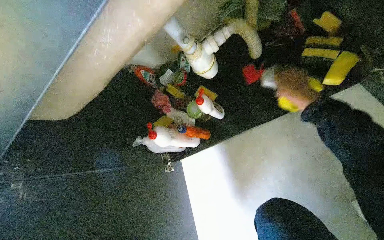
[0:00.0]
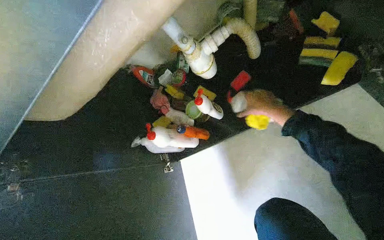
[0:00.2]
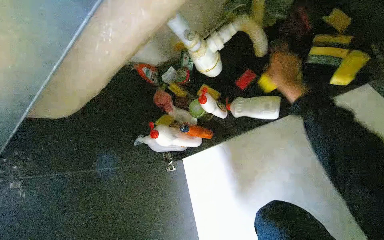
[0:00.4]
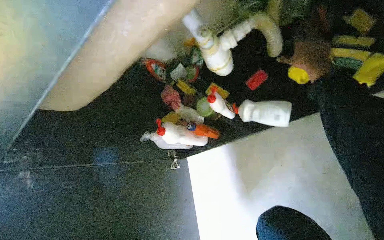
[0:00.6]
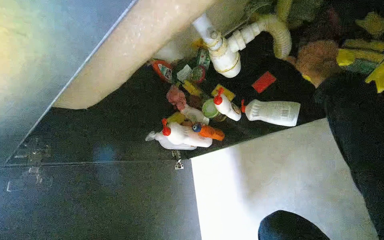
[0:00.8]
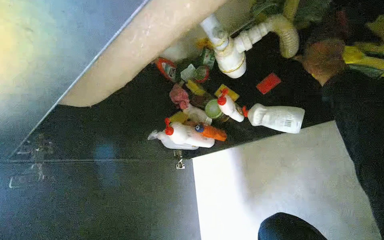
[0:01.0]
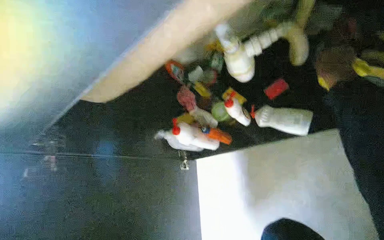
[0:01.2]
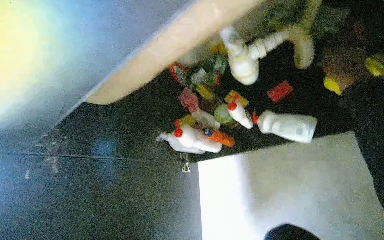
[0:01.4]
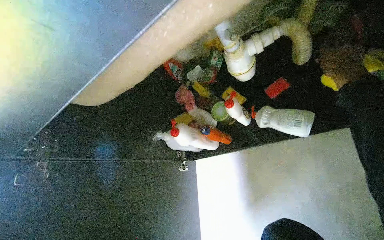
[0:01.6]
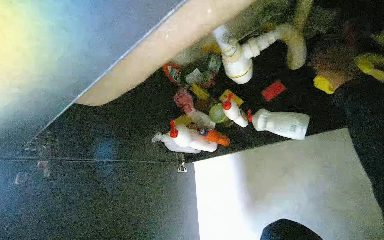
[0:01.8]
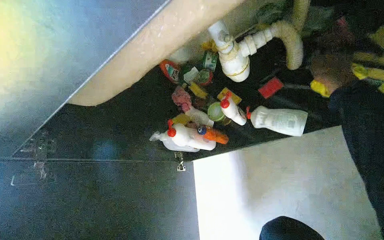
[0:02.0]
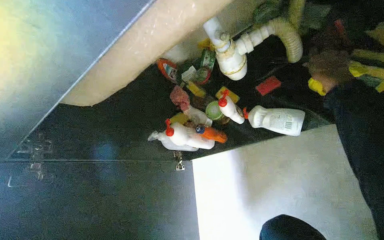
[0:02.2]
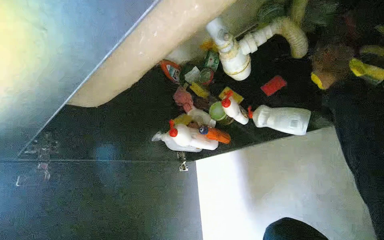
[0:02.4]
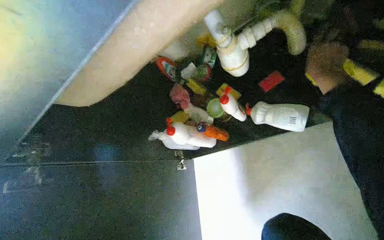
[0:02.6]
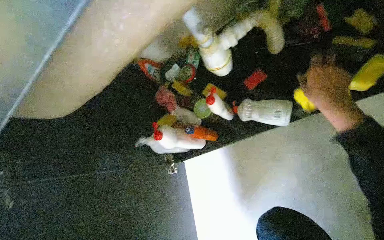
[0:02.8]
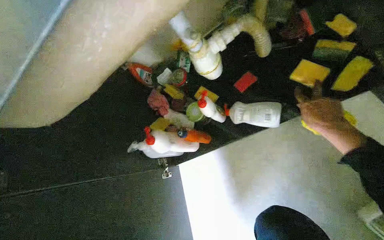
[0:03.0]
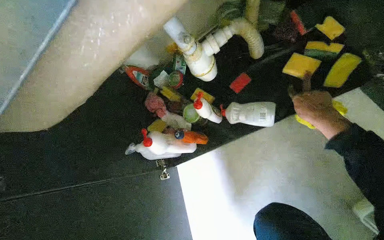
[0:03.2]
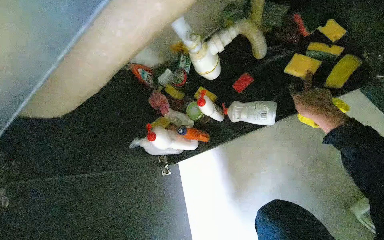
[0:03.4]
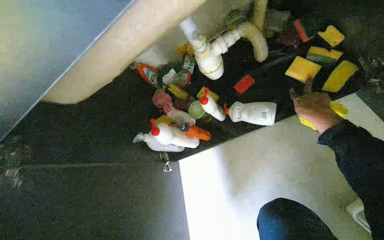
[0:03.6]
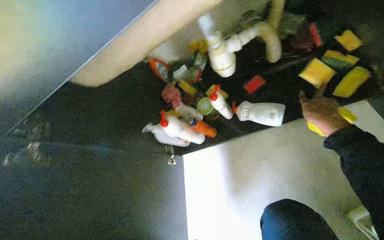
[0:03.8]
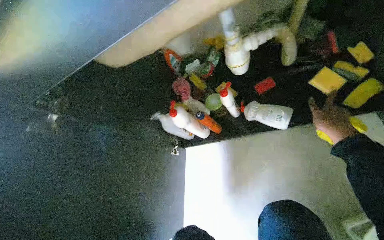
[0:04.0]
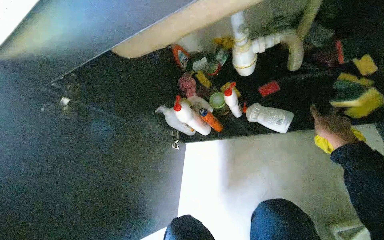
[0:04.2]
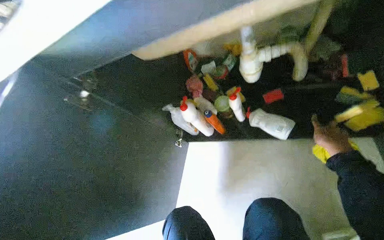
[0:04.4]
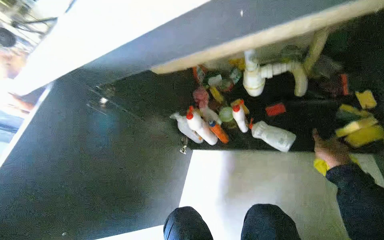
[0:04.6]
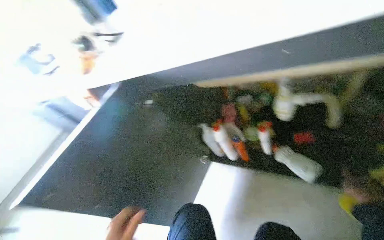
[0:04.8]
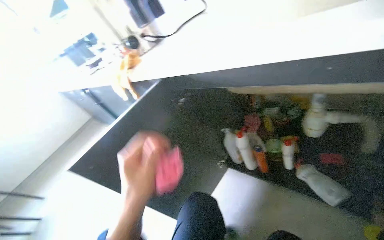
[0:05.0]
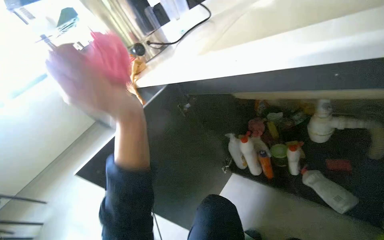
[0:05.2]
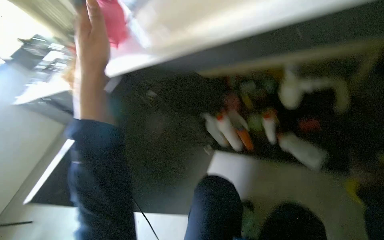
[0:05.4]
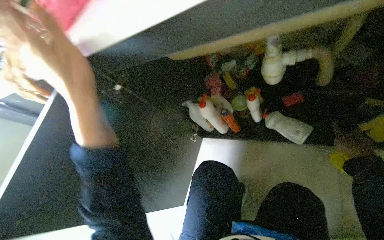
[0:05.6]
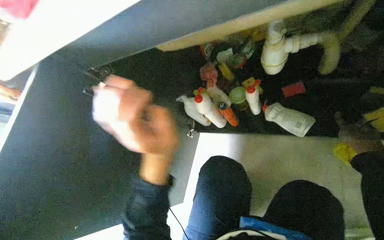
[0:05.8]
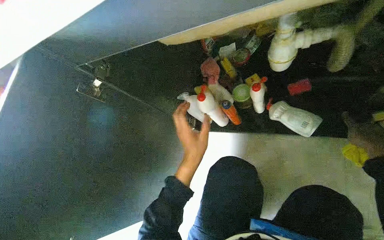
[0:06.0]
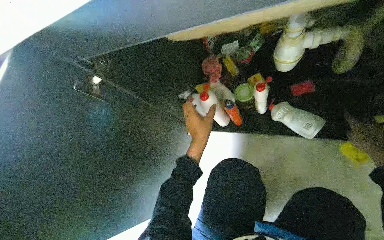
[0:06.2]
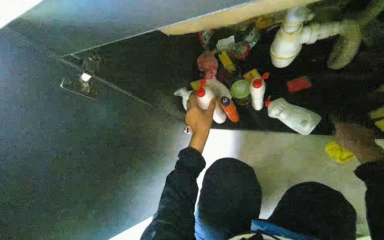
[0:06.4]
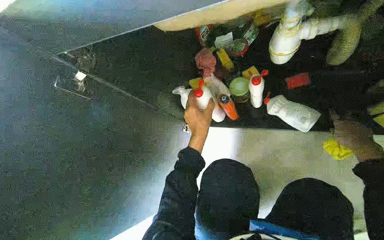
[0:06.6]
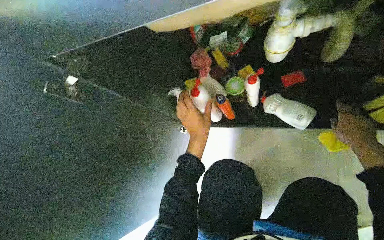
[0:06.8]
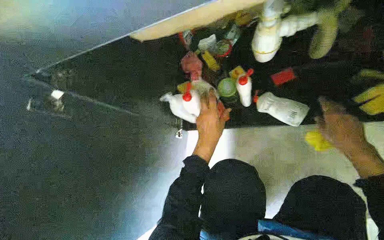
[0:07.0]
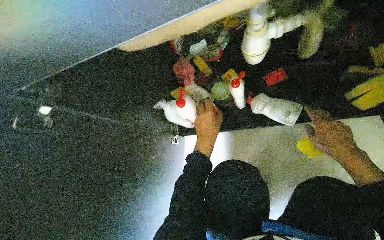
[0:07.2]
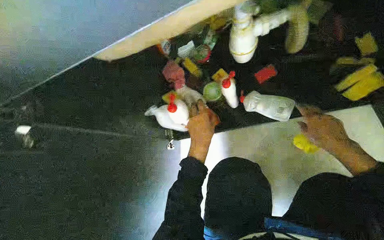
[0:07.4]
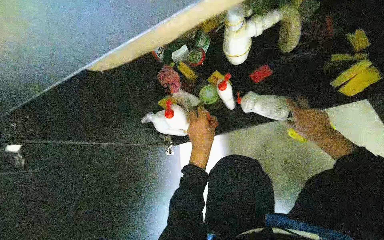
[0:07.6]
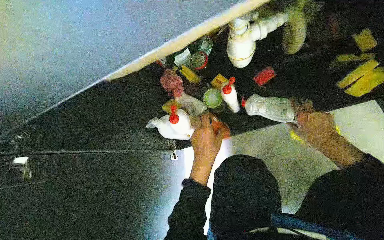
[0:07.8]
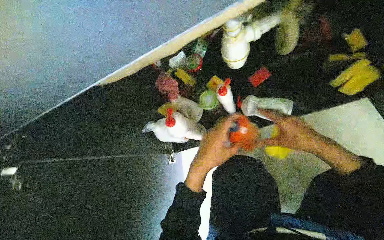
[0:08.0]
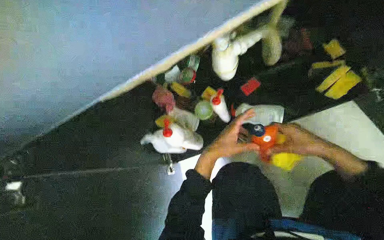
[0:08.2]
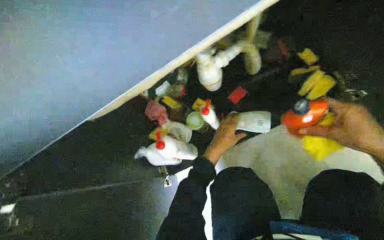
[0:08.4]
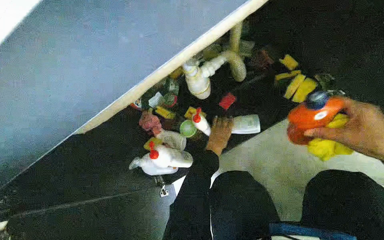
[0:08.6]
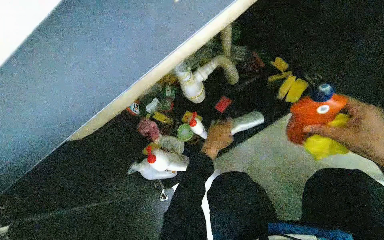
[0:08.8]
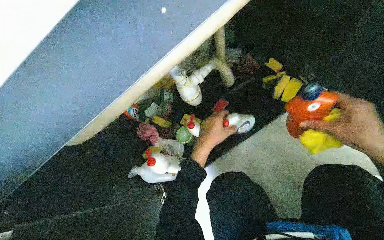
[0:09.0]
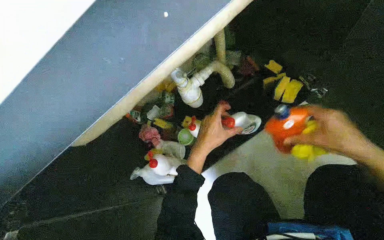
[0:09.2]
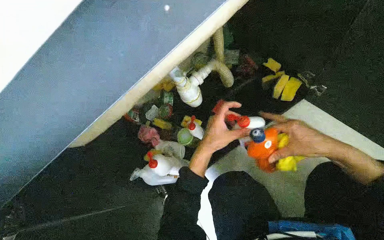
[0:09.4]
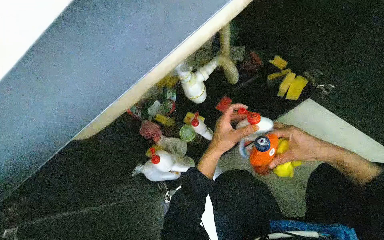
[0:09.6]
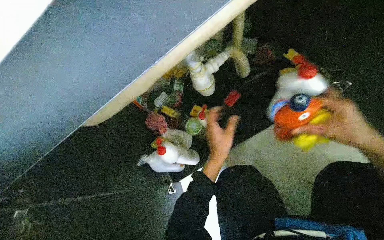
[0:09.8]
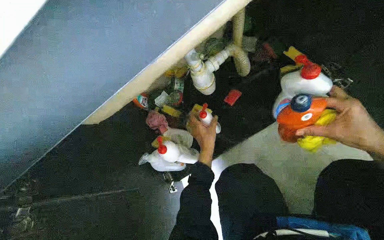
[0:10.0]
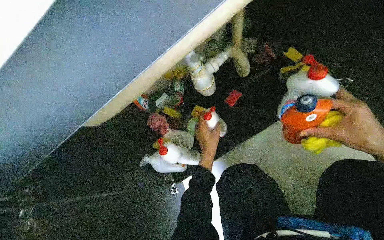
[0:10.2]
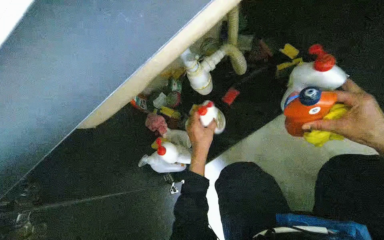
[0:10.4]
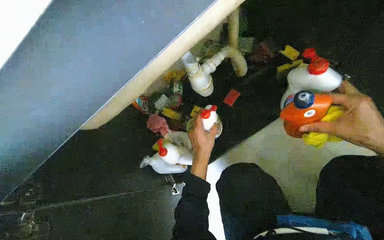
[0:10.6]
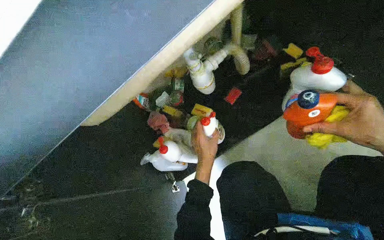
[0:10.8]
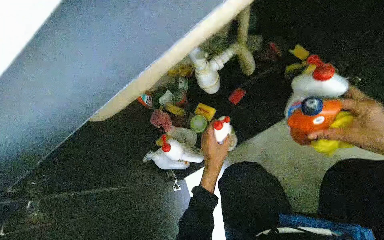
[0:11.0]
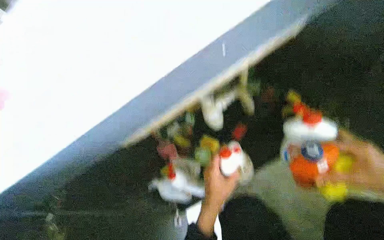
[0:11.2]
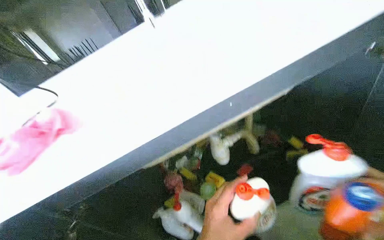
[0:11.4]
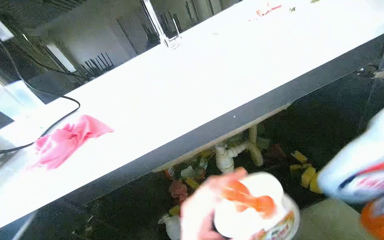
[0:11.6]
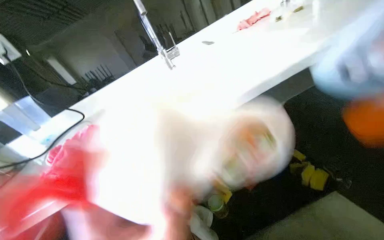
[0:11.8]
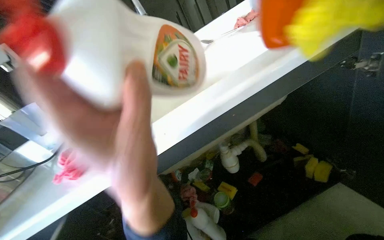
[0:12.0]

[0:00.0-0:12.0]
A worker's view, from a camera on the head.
Job: cleaning kitchen.
The whole recording: Unloading items from under sink cabinet. The worker opens the cabinet doors and removes various cleaning supplies and kitchenware from under the sink.
0:07.6 to 0:09.0: The camera pitches upward, by roughly 15 degrees. The left hand goes farther from the camera and returns, roughly 10 cm each way.
0:10.4 to 0:12.0: The wearer looks some 30 degrees further upward.

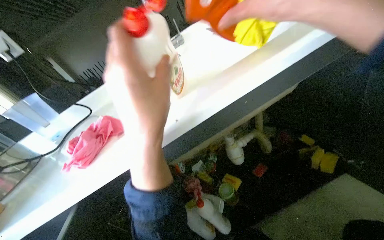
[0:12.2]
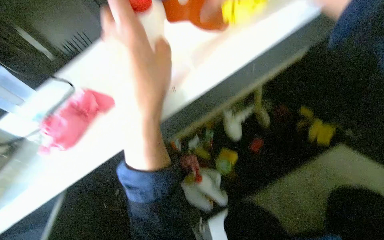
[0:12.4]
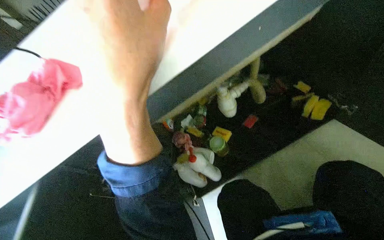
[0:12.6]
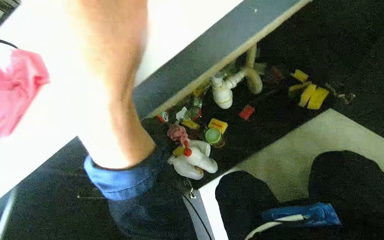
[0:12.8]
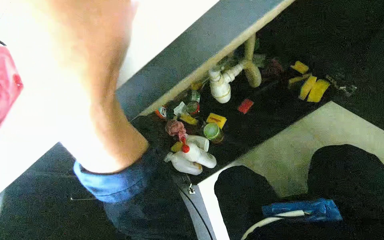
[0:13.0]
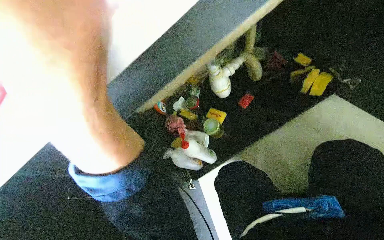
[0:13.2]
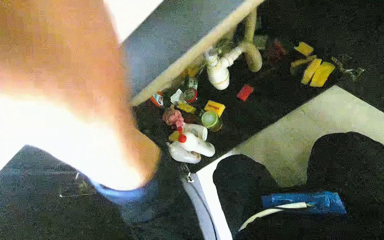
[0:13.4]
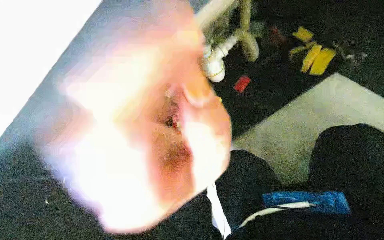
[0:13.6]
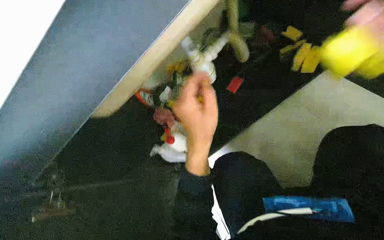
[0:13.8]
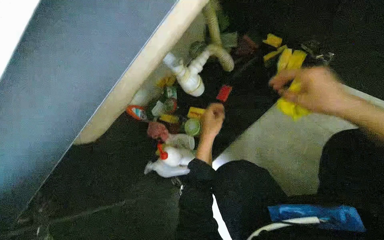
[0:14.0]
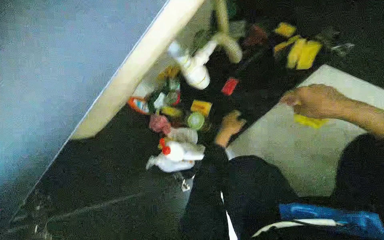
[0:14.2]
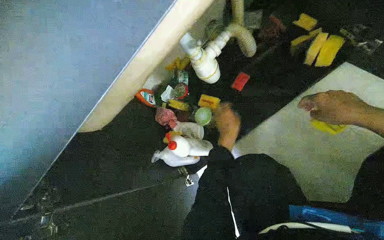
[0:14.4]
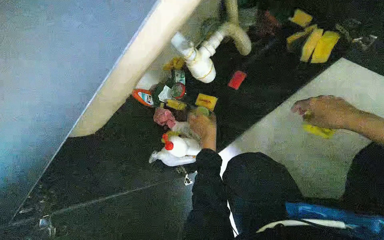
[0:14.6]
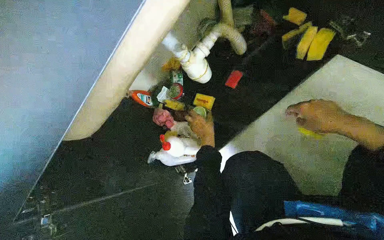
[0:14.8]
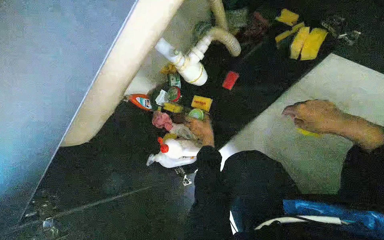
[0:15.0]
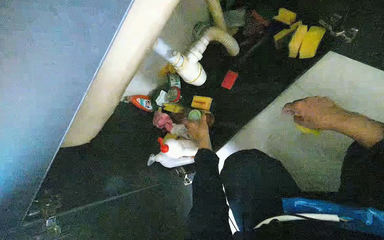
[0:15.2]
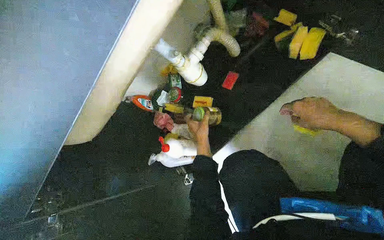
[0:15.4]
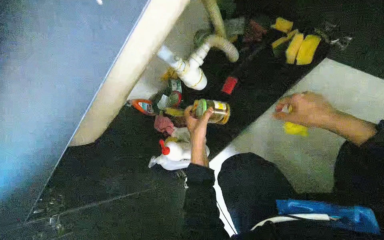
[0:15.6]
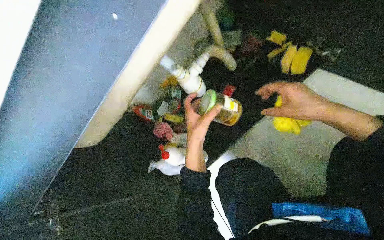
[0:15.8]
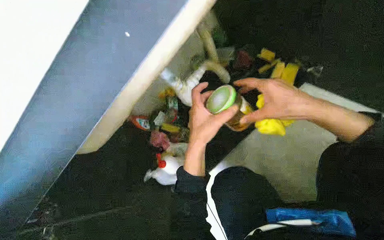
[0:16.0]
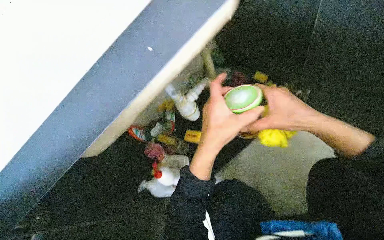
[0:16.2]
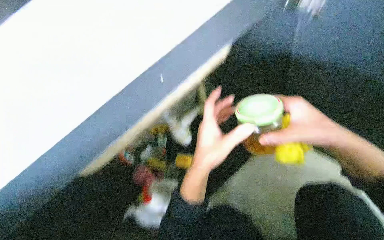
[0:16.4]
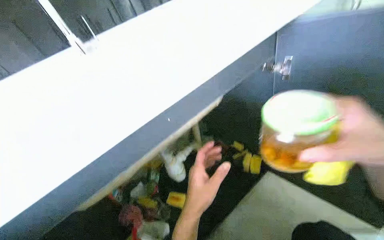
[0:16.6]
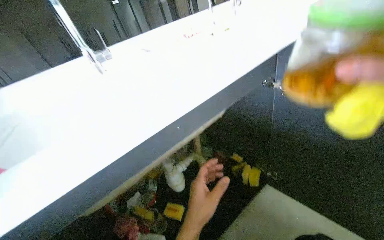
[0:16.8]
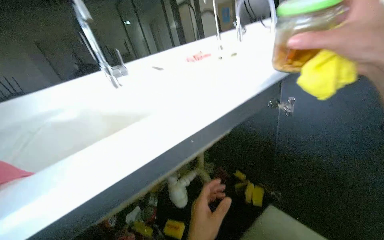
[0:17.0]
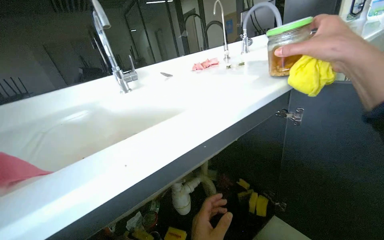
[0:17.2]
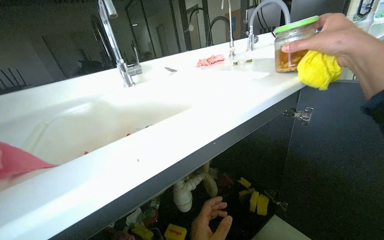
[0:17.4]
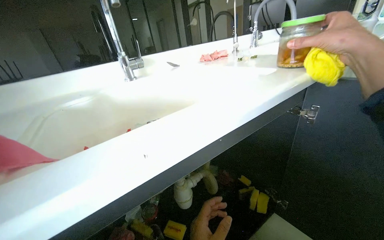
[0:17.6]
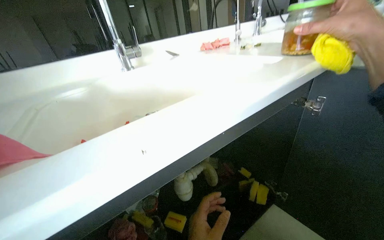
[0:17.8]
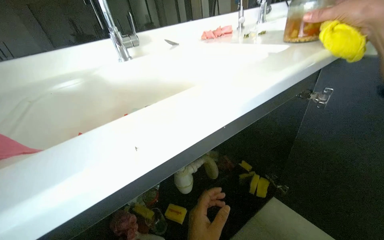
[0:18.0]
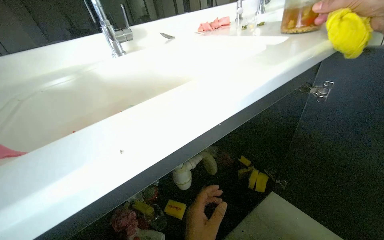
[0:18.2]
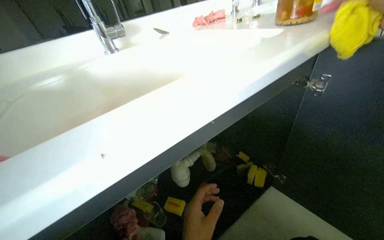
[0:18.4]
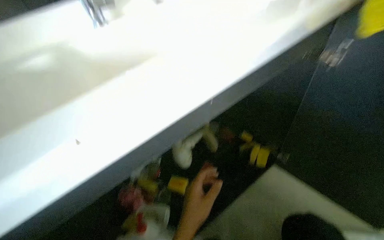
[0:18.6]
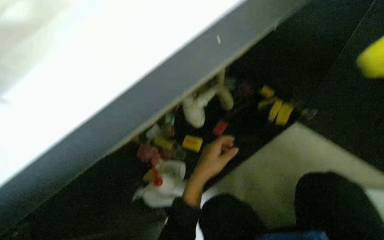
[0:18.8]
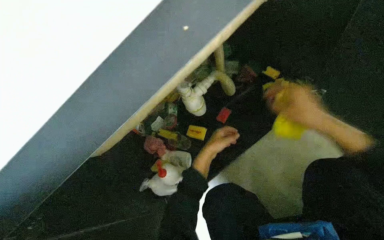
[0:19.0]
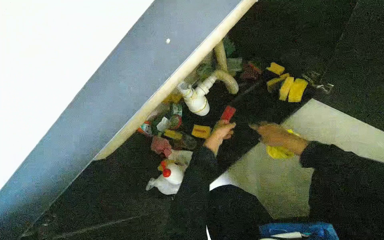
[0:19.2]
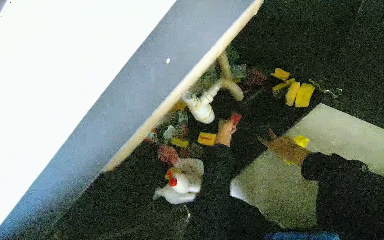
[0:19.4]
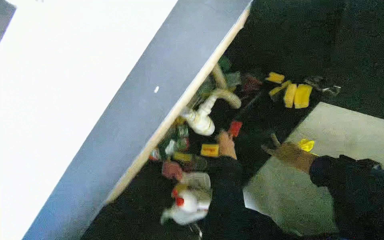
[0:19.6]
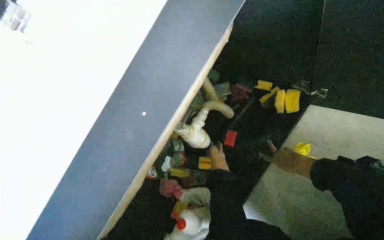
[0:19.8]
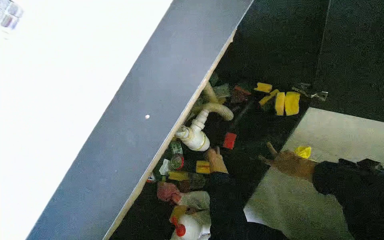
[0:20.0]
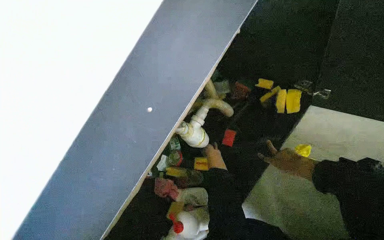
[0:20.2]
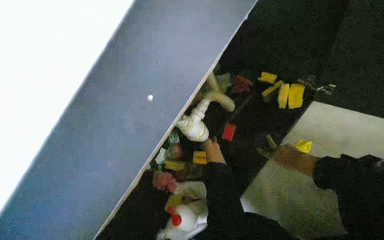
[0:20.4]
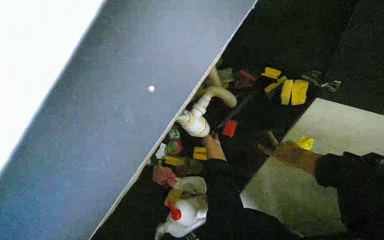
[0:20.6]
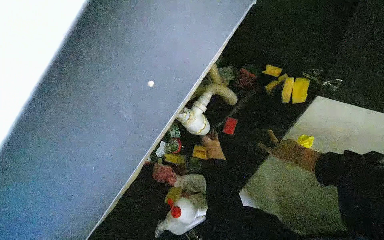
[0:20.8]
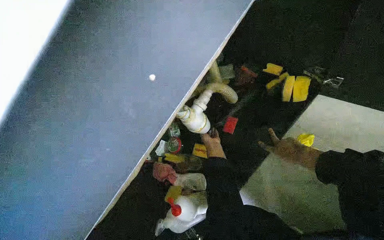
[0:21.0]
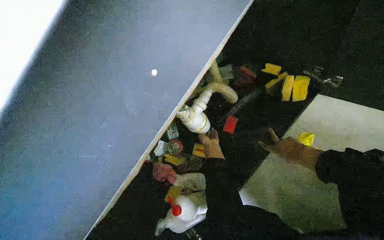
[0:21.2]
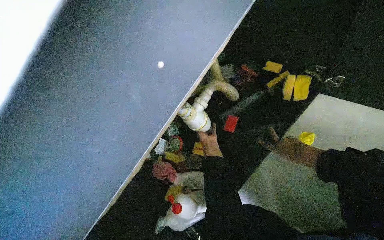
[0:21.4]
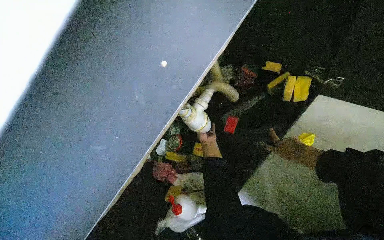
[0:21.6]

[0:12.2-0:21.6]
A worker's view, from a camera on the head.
Job: cleaning kitchen.
The whole recording: Unloading items from under sink cabinet. The worker opens the cabinet doors and removes various cleaning supplies and kitchenware from under the sink.
0:12.2 to 0:13.8: The view tips downward by about 30 degrees.
0:15.4 to 0:17.0: The wearer looks about 40 degrees further upward.
0:18.4 to 0:20.0: The view tilts approximately 15 degrees downward.
